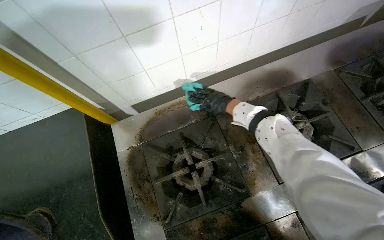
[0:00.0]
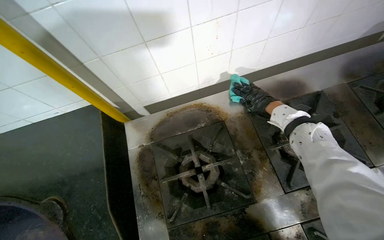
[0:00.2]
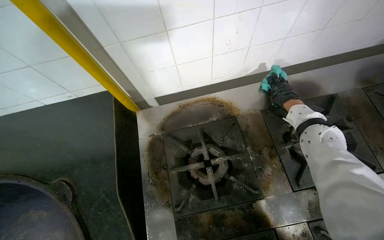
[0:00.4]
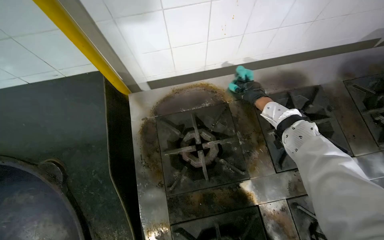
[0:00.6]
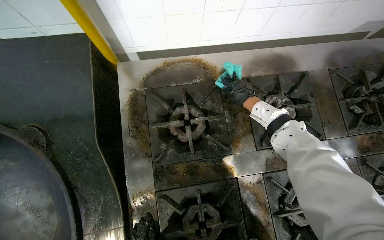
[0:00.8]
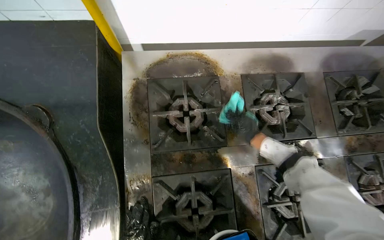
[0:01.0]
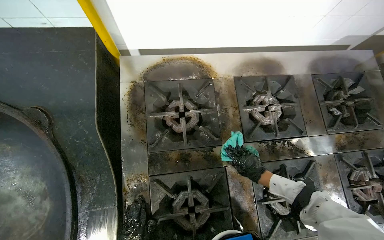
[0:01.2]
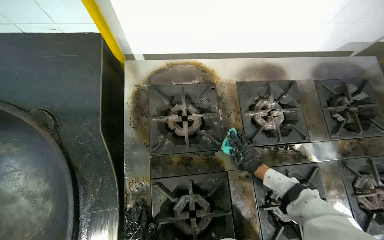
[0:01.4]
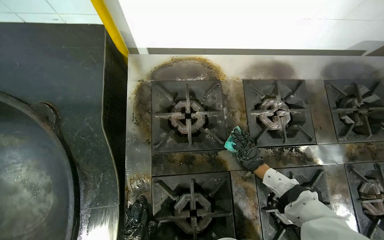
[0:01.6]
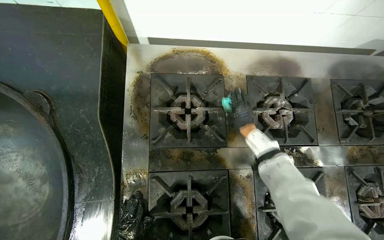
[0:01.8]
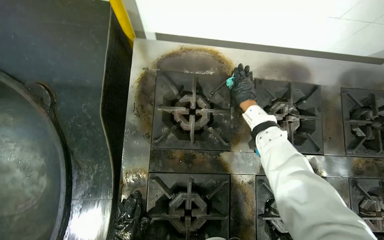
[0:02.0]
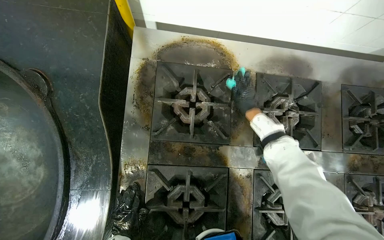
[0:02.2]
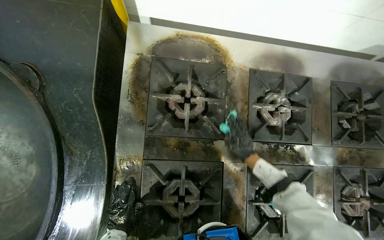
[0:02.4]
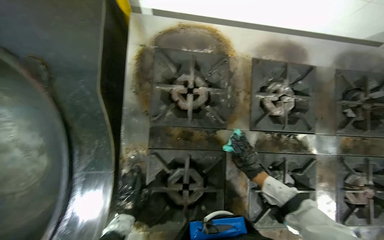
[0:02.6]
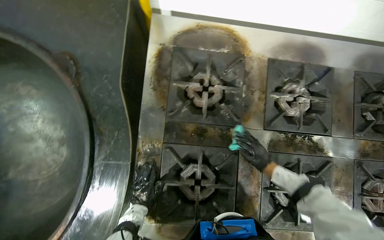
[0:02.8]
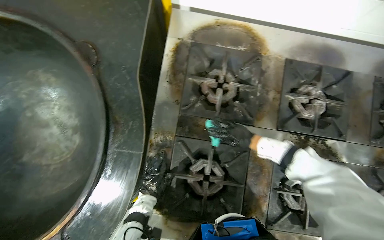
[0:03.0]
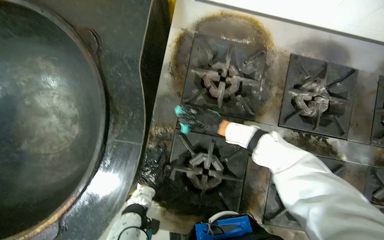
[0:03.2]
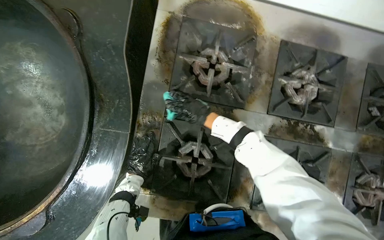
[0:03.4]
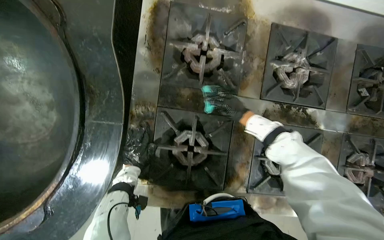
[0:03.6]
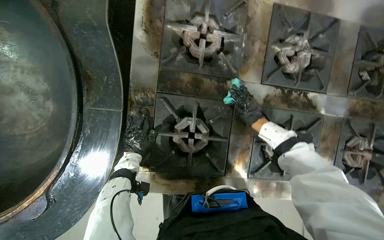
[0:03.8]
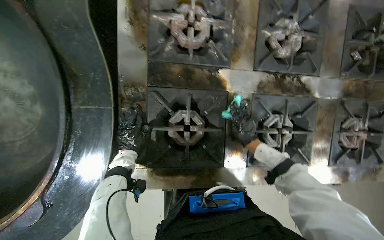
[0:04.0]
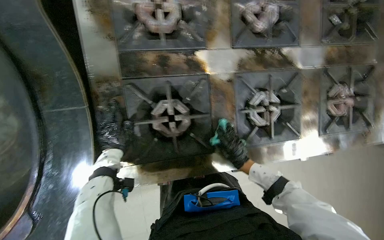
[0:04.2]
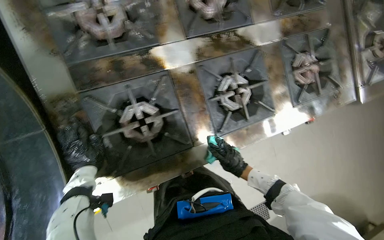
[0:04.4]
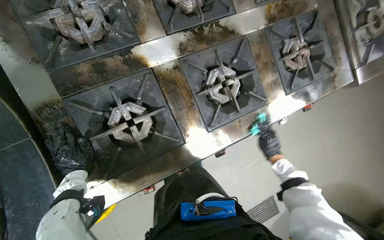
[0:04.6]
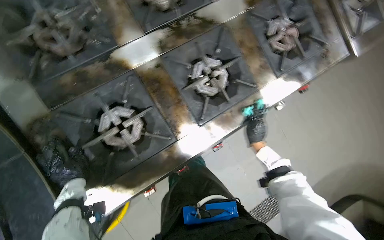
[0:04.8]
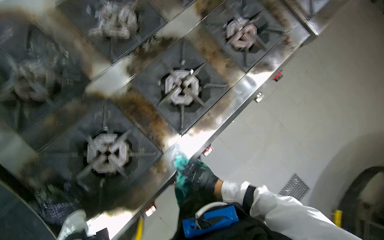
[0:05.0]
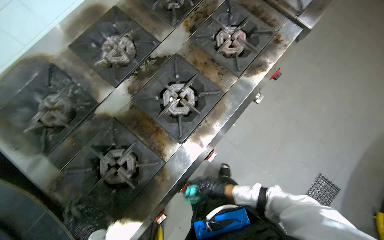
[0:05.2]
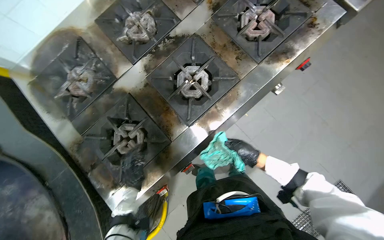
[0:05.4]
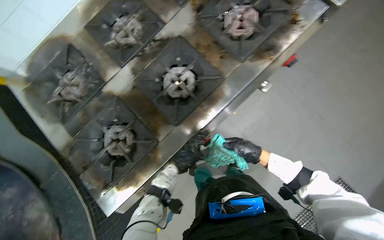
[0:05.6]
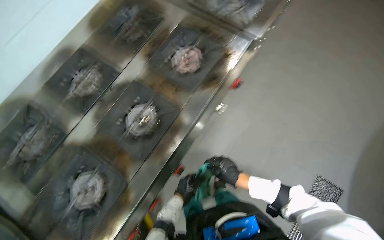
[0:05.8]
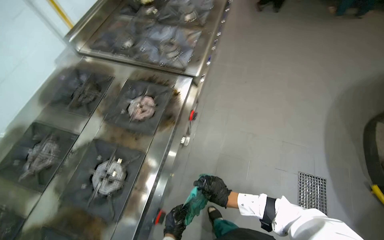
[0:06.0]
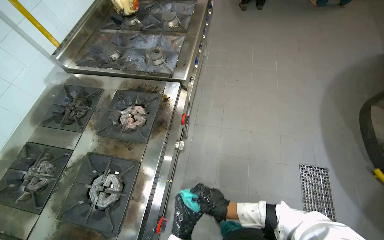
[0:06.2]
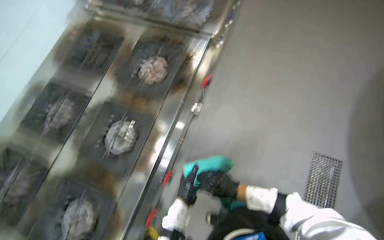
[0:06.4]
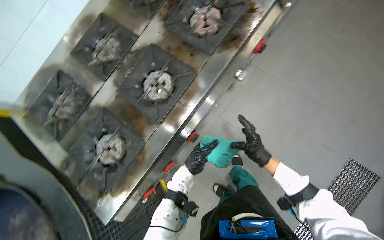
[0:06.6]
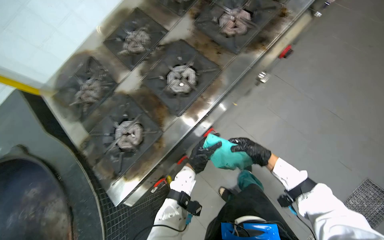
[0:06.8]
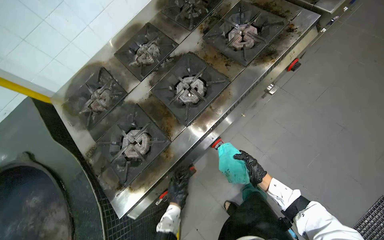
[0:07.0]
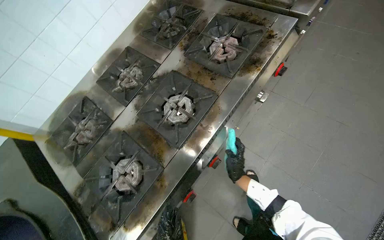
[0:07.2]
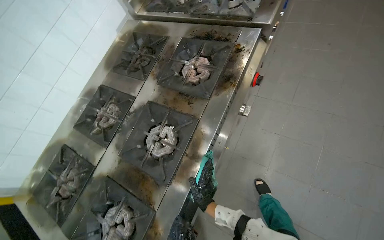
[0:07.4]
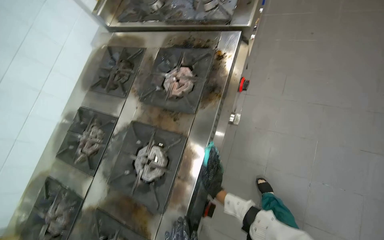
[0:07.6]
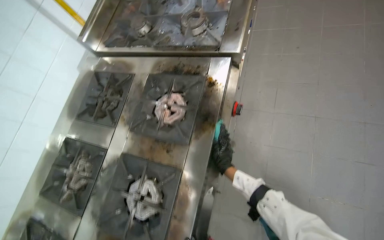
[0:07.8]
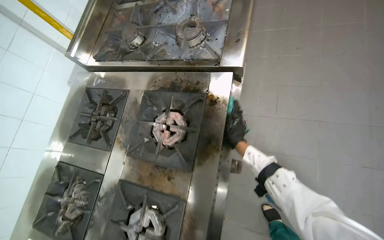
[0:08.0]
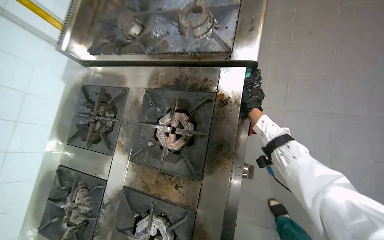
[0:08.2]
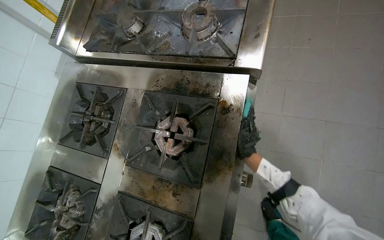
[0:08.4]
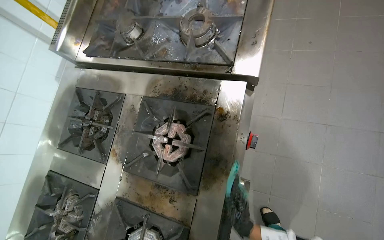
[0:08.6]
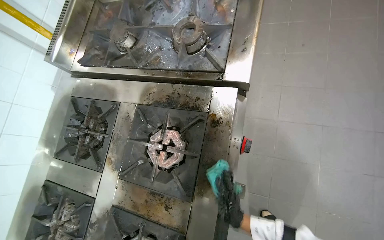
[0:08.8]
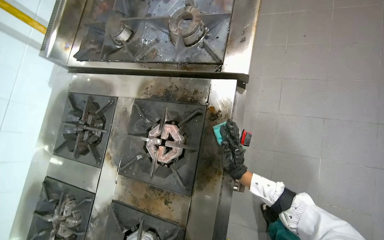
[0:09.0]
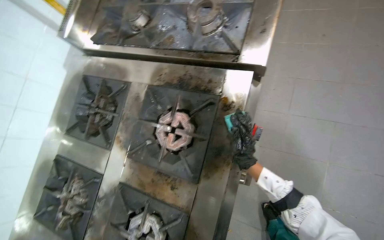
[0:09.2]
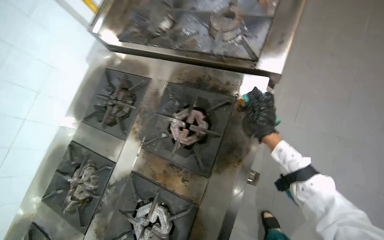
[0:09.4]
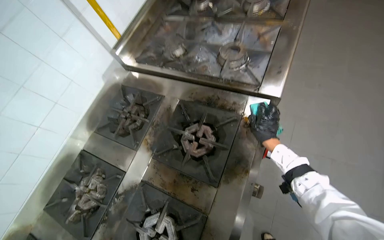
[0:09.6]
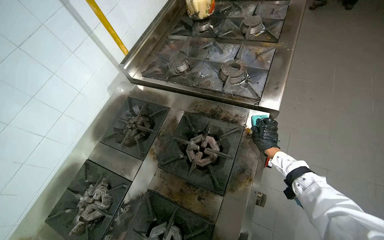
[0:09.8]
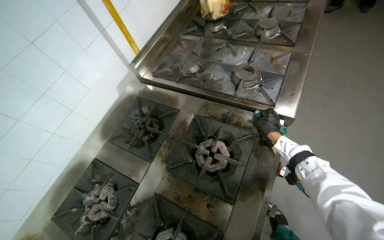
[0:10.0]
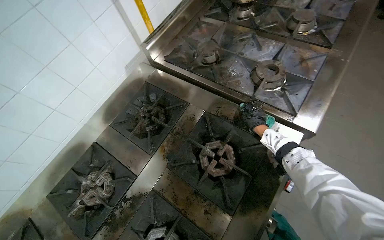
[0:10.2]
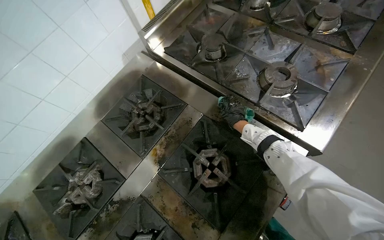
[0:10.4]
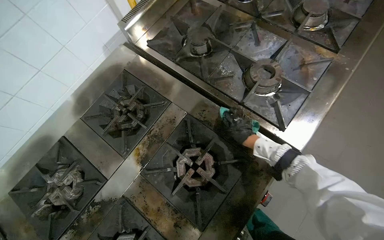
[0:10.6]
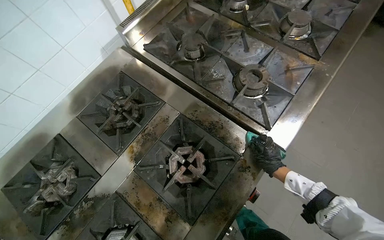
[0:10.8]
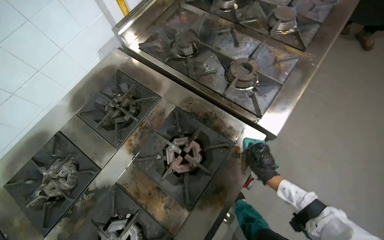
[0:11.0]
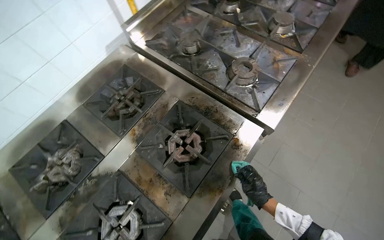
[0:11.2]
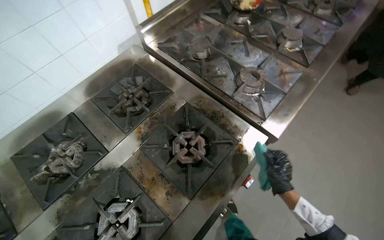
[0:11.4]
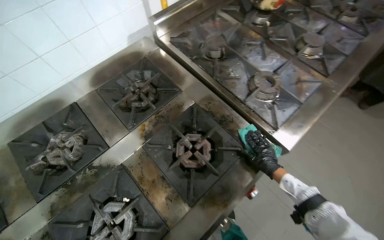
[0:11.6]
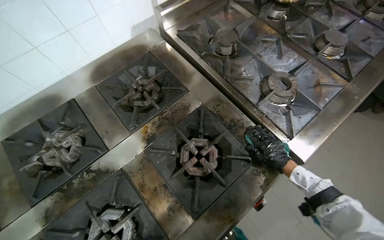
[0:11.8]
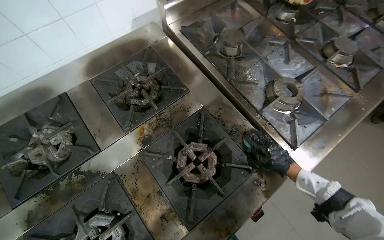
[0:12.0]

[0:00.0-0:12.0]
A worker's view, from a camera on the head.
Job: cleaning kitchen.
The whole recording: Cleaning cooking range. Cleans the cooking range and its surrounding metal surfaces with a cloth.
0:00.0 to 0:01.6: The right hand is displaced down the picture by roughly 35 cm.
0:01.6 to 0:03.0: The right hand moves up and down the picture over some 25 cm, changing direction 2 times.
0:03.0 to 0:04.4: The view tilts some 15 degrees downward. Everything in view rotates roughly 30 degrees counterclockwise.
0:04.4 to 0:06.0: The head travels roughly 60 cm. The wearer looks approximately 25 degrees further upward. The scene turns about 55 degrees counterclockwise in the picture.
0:07.6 to 0:09.0: The right hand goes up and down the picture, some 40 cm each way, reversing 2 times.
0:09.0 to 0:10.4: Everything in view rotates approximately 30 degrees clockwise. The right hand is displaced up the picture and farther from the camera by roughly 35 cm.
0:10.4 to 0:12.0: The right hand moves to the right, down the picture and nearer to the camera, about 25 cm.

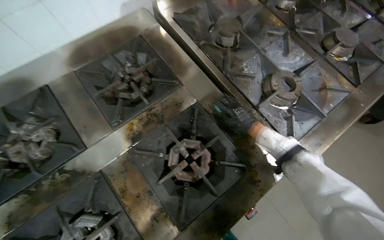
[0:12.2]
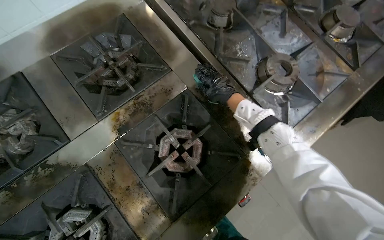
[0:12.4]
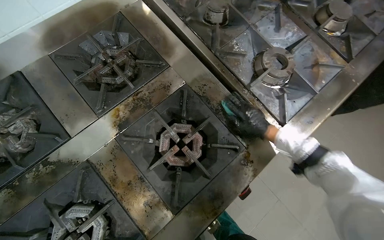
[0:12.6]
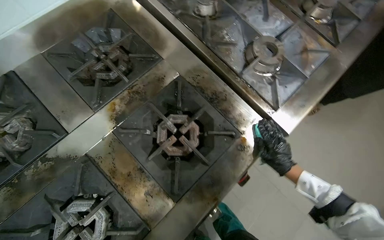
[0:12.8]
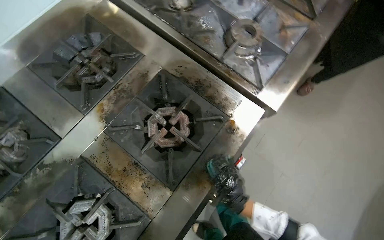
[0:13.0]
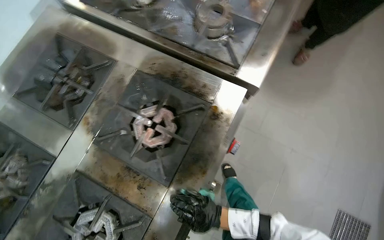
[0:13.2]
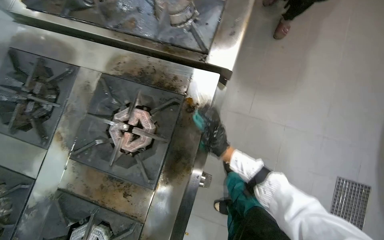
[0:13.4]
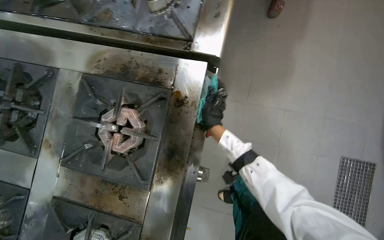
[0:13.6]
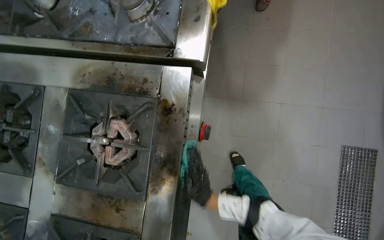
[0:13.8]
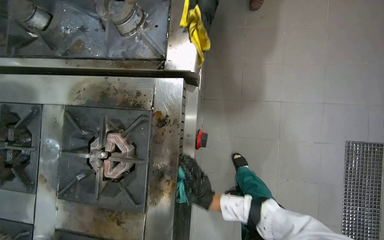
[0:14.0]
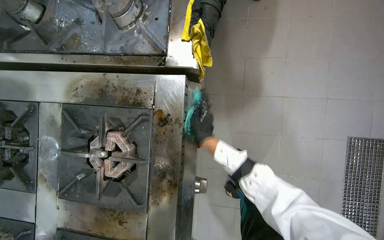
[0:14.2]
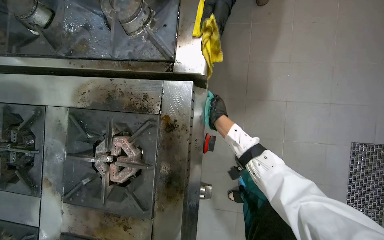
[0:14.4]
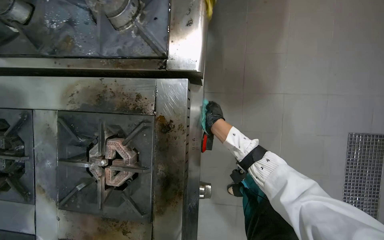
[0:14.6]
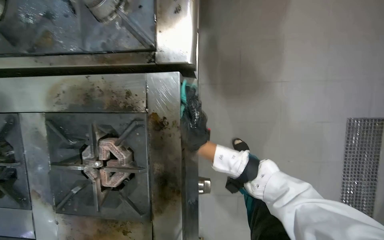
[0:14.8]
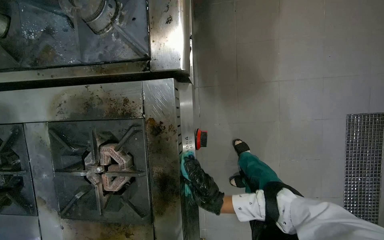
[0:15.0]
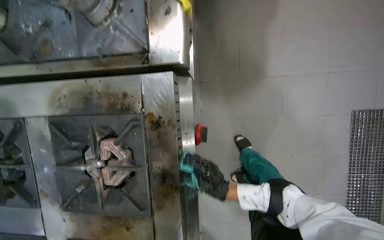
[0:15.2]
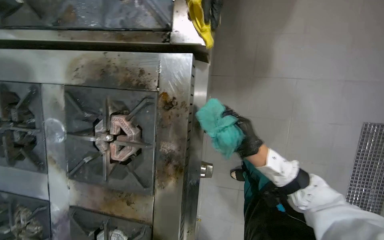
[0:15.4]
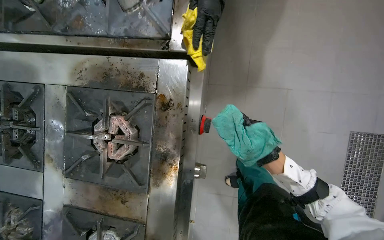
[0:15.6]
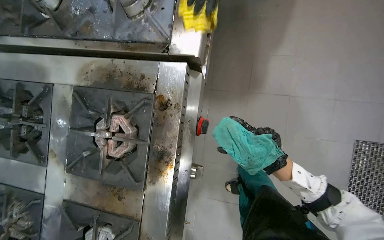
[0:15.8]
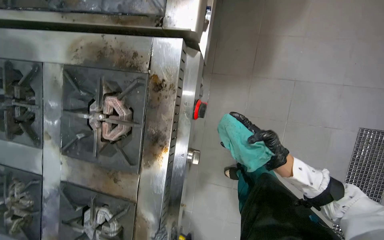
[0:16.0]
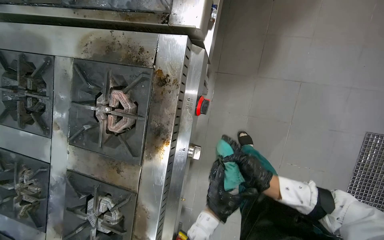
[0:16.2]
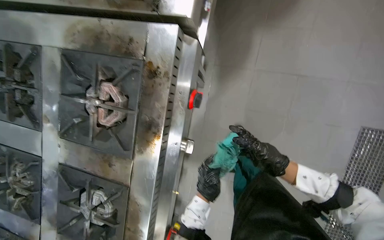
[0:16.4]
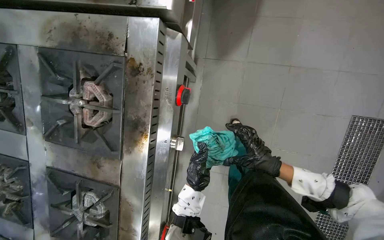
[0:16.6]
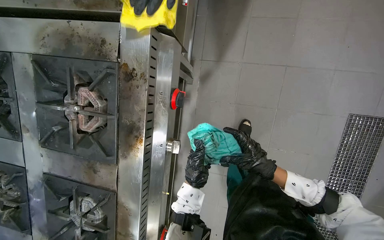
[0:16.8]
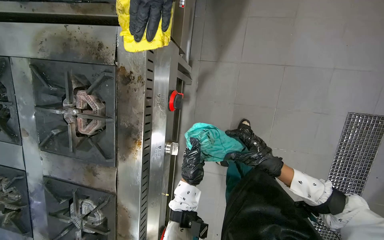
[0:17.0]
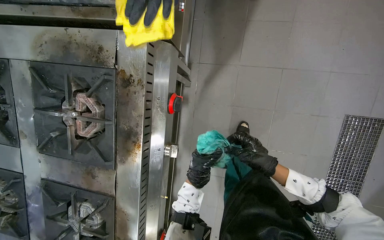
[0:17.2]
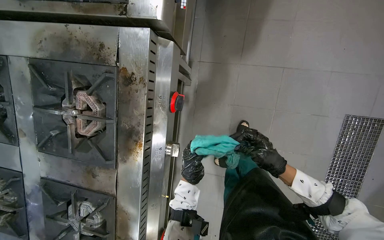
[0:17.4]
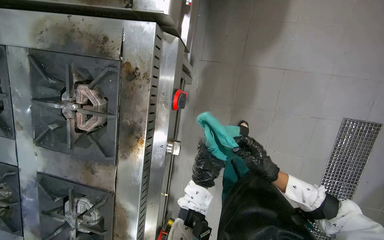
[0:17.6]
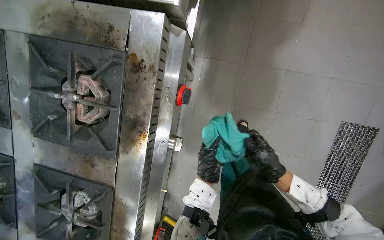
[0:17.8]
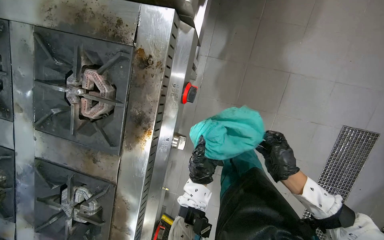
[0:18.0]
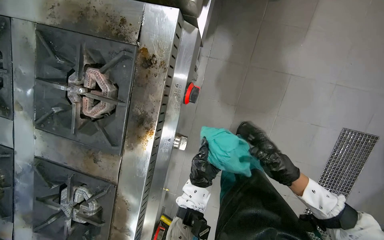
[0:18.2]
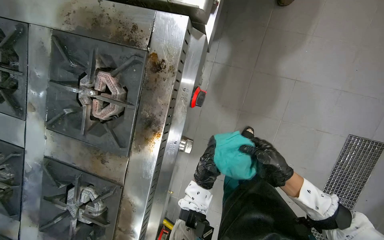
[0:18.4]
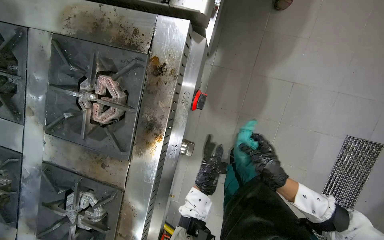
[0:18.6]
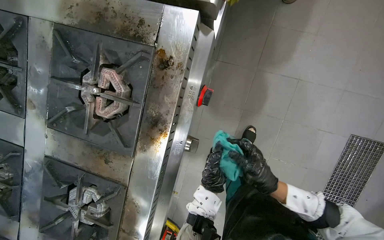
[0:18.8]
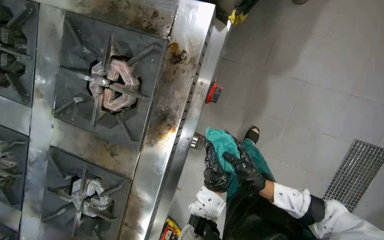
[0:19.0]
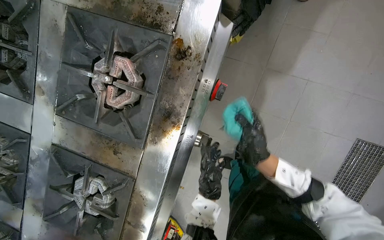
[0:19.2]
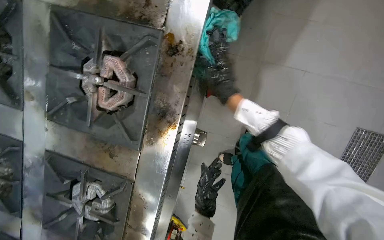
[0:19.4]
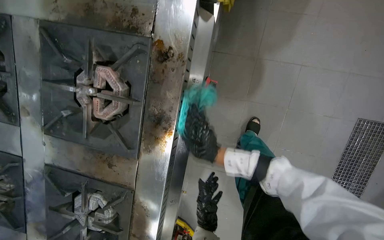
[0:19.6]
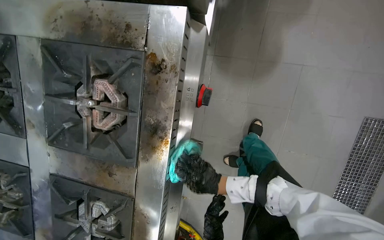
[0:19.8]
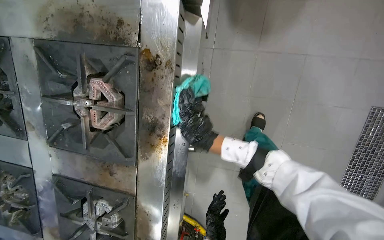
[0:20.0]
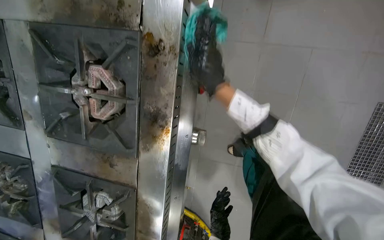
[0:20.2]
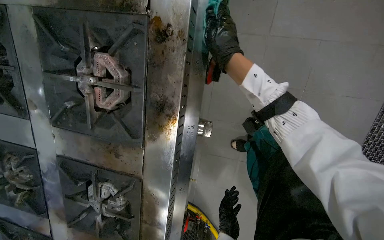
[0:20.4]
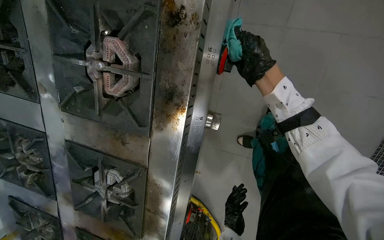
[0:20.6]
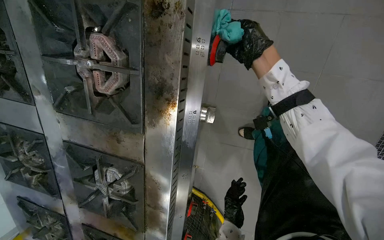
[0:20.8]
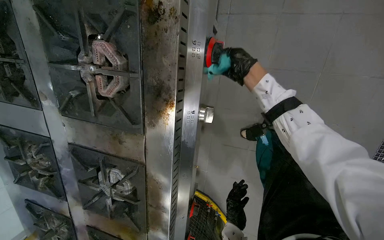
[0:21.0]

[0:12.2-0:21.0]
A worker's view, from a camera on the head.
Job: cleaning kitchen.
The whole recording: Cleaning cooking range. Cleans the cooking range and its surrounding metal surfaces with a cloth.
0:12.2 to 0:13.6: The scene rotates counterclockwise by some 40 degrees.
0:13.6 to 0:15.2: The right hand moves approximately 35 cm up the picture and comes back.
0:15.2 to 0:16.6: The right hand is displaced to the right by about 25 cm.
0:18.0 to 0:19.6: The right hand travels to the left and up the picture by roughly 40 cm. The left hand heads down the picture, covering roughly 15 cm.
0:19.6 to 0:21.0: The left hand moves farther from the camera, some 10 cm; the right hand is displaced to the right by about 15 cm.
